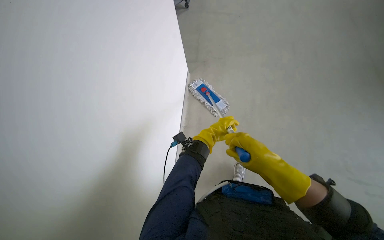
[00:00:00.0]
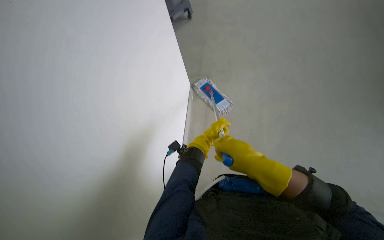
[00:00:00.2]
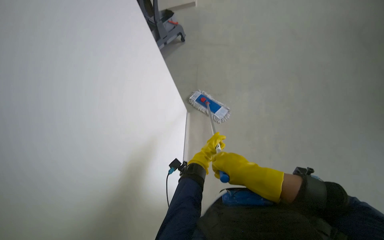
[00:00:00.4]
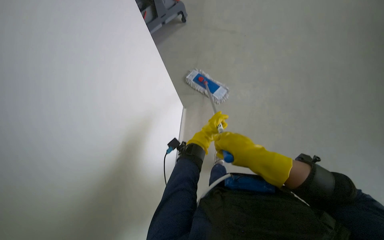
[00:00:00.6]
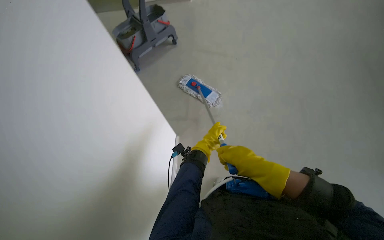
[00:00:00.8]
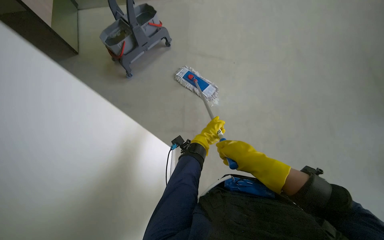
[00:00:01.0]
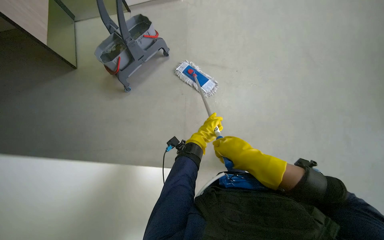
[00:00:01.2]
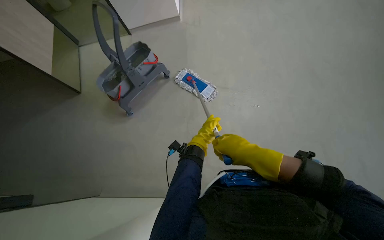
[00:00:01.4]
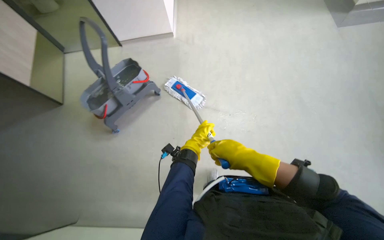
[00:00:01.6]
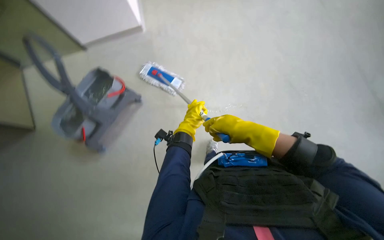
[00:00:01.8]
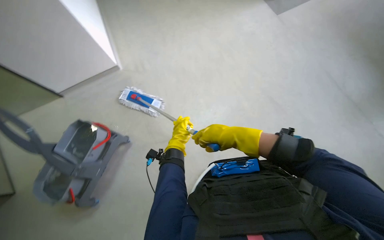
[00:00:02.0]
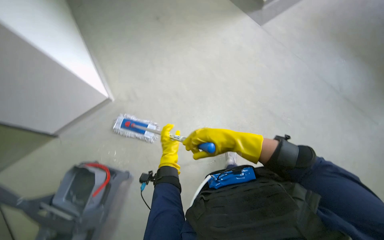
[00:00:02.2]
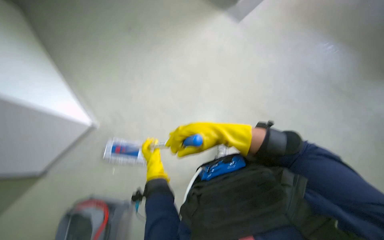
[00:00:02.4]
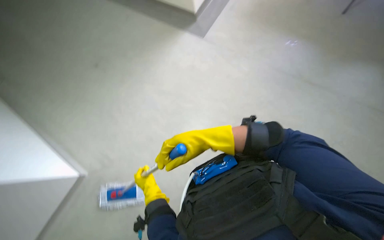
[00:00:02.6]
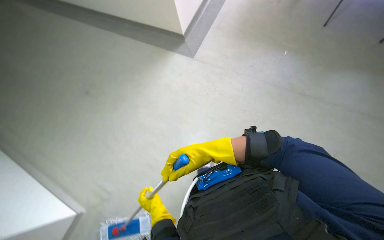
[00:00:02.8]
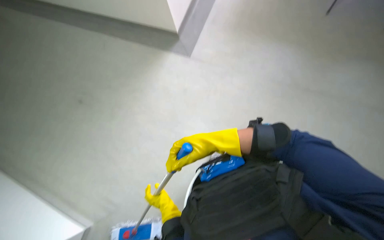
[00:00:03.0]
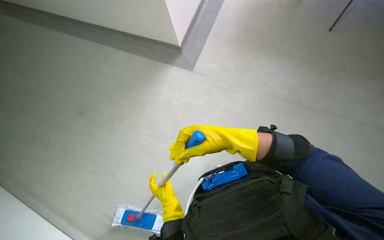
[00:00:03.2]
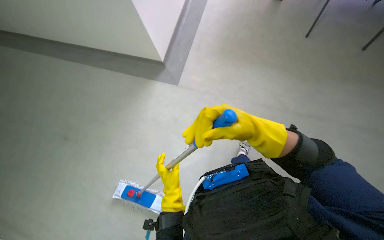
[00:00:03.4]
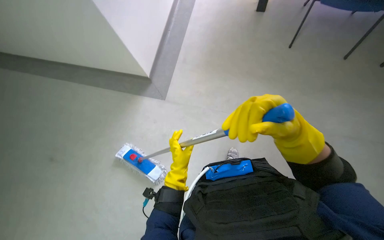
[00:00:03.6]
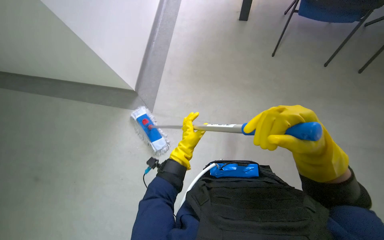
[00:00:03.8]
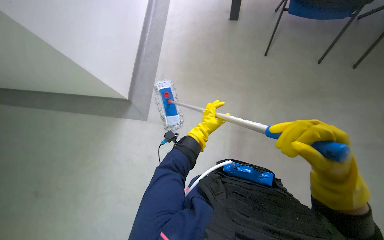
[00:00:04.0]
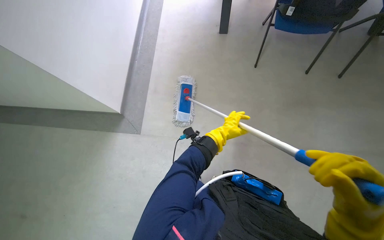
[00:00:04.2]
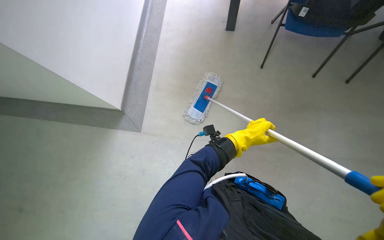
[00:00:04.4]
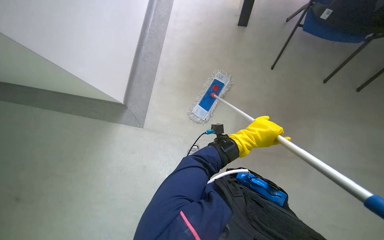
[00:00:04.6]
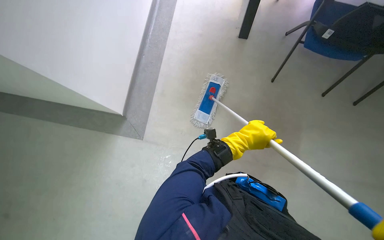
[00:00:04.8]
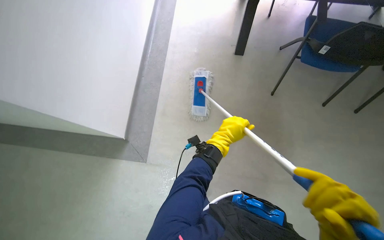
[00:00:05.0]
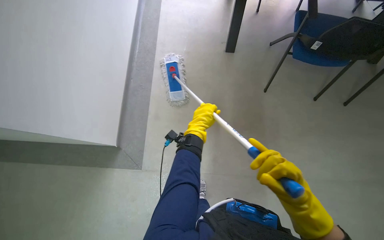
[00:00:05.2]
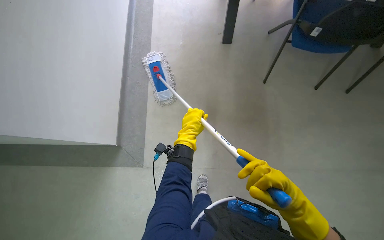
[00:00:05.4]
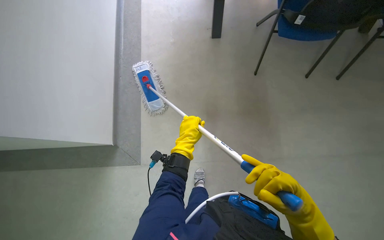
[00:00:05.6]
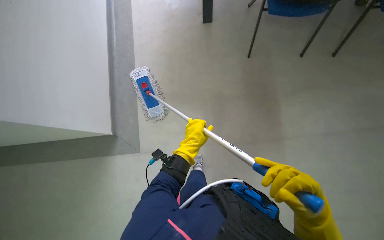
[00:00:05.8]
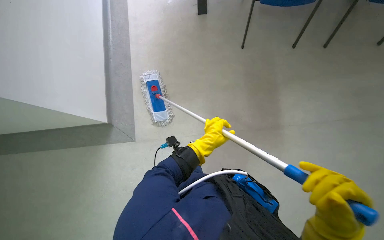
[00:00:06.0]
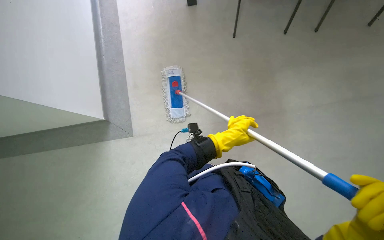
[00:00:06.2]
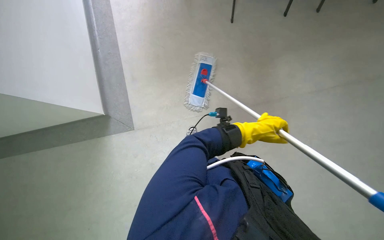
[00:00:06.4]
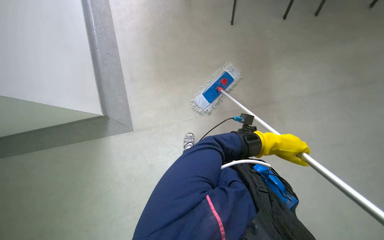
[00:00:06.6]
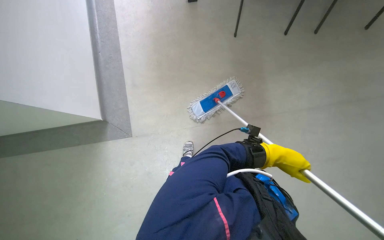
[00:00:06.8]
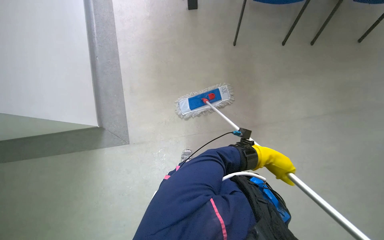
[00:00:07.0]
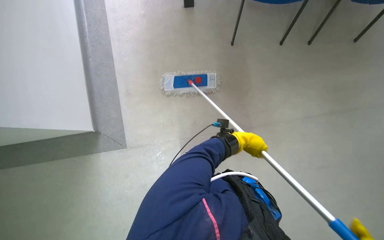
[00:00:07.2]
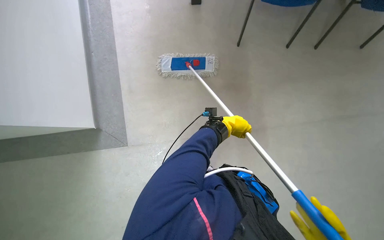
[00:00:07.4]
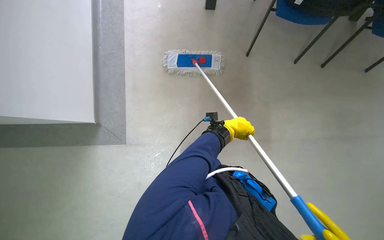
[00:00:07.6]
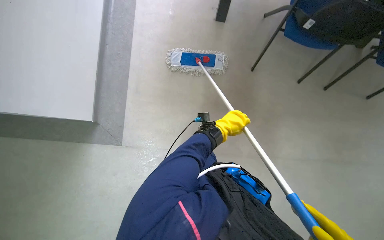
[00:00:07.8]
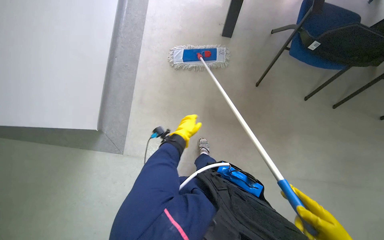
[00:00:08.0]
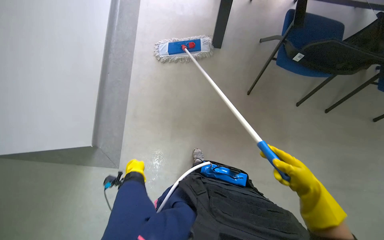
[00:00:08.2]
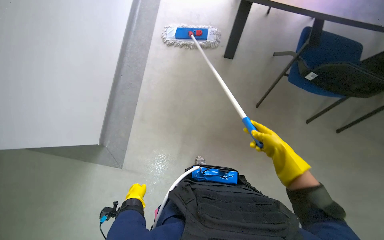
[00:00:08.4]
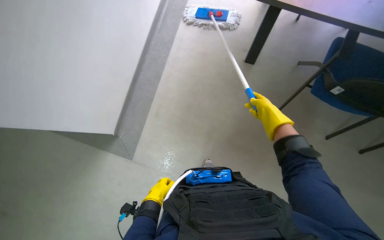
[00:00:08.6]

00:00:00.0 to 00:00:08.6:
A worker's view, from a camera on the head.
Job: mopping floor.
The whole recording: Mopping office wall. The worker washes the mop and mops the office wall with a long-handled mop.
00:00:00.0 to 00:00:01.4: The hands are busy where they are.
00:00:01.4 to 00:00:02.8: The head turns to the right by roughly 30 degrees. The camera pitches upward, by roughly 15 degrees.
00:00:02.8 to 00:00:04.4: The left hand shifts roughly 60 cm up the picture and to the right.
00:00:04.4 to 00:00:05.8: The left hand is displaced to the left by some 25 cm.
00:00:05.8 to 00:00:07.2: The left hand goes about 20 cm to the right.
00:00:07.2 to 00:00:08.6: The wearer looks roughly 25 degrees further to the left. The left hand goes approximately 25 cm to the left.

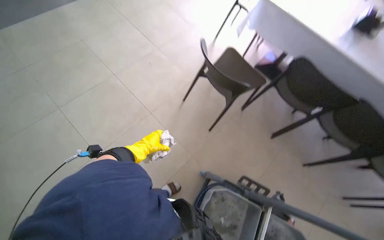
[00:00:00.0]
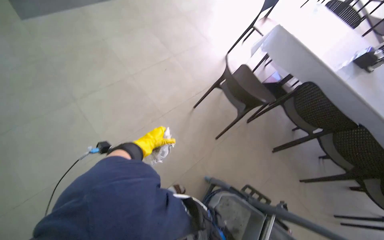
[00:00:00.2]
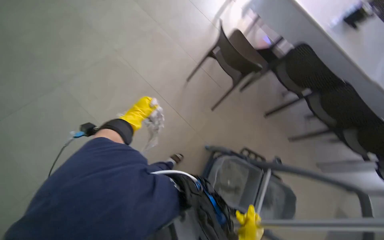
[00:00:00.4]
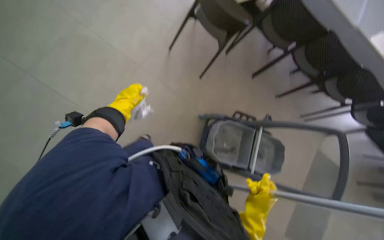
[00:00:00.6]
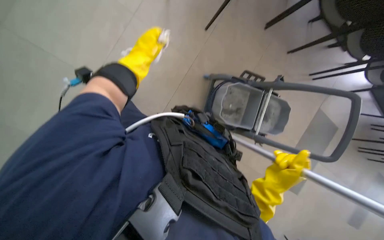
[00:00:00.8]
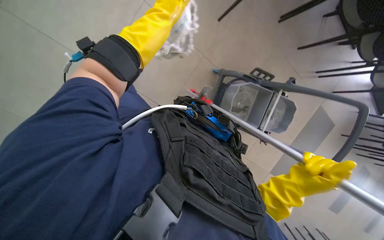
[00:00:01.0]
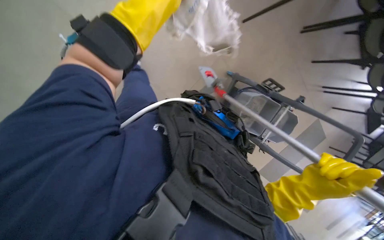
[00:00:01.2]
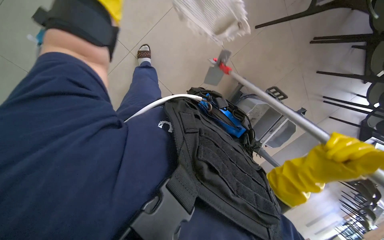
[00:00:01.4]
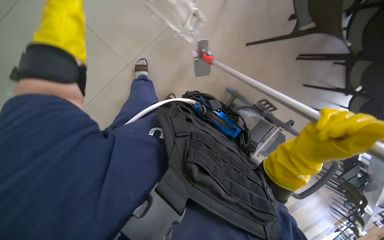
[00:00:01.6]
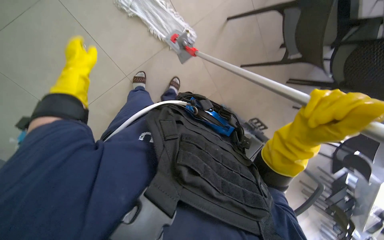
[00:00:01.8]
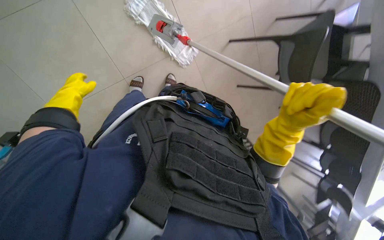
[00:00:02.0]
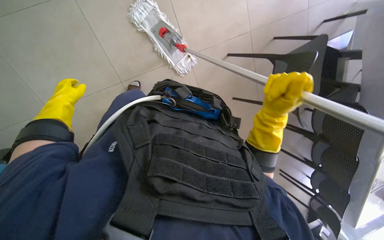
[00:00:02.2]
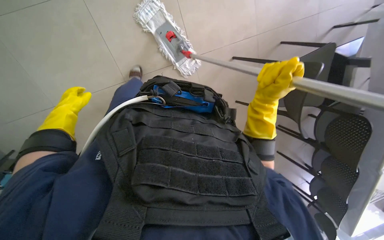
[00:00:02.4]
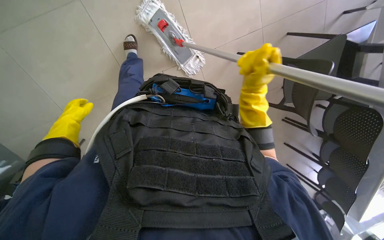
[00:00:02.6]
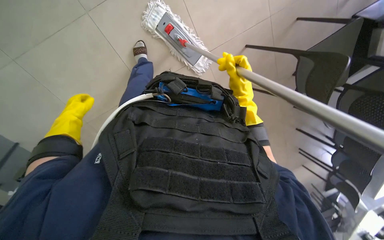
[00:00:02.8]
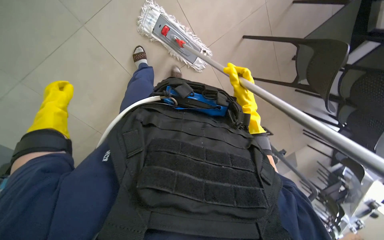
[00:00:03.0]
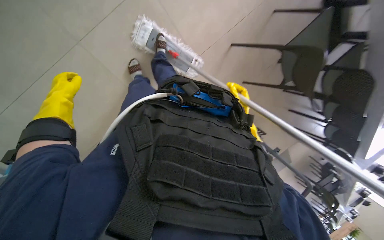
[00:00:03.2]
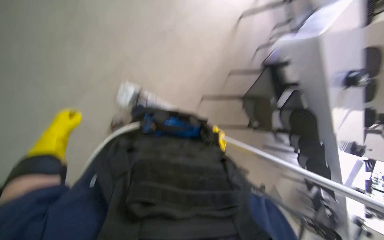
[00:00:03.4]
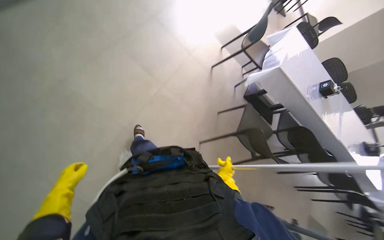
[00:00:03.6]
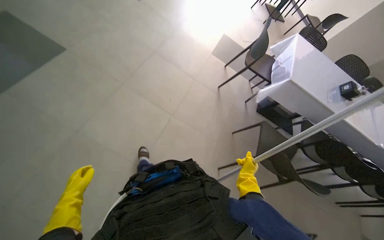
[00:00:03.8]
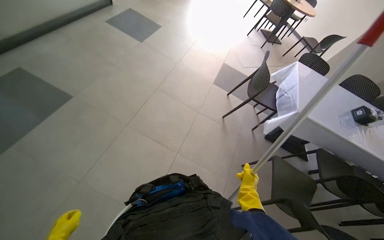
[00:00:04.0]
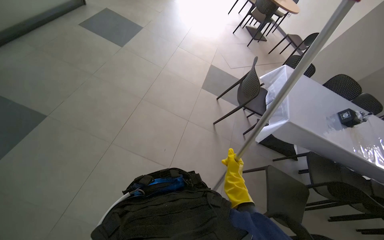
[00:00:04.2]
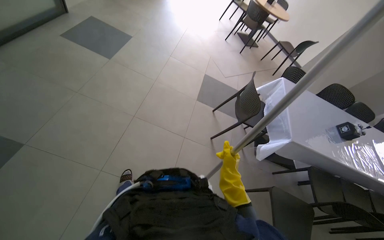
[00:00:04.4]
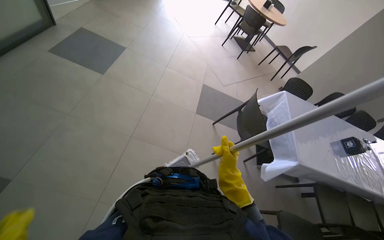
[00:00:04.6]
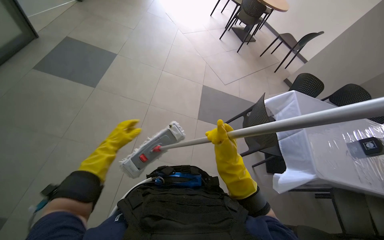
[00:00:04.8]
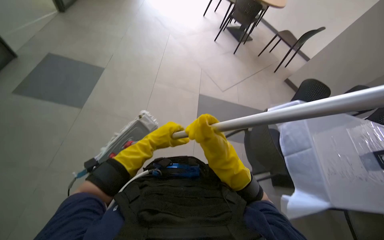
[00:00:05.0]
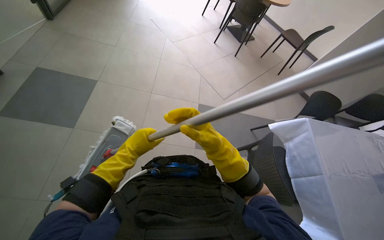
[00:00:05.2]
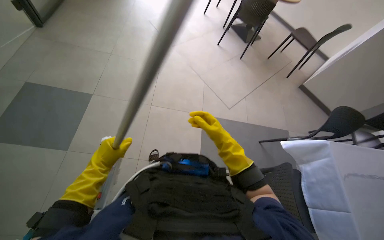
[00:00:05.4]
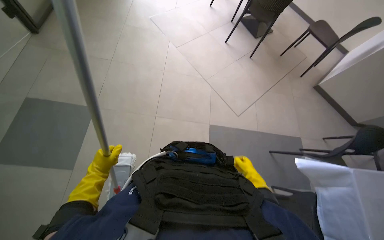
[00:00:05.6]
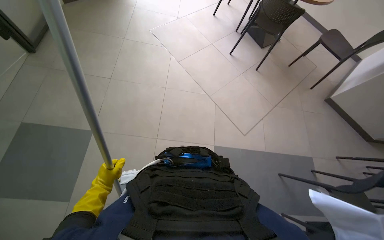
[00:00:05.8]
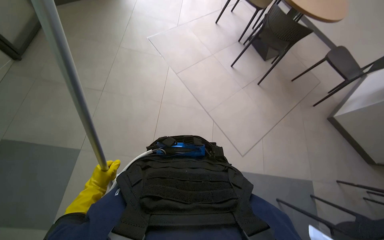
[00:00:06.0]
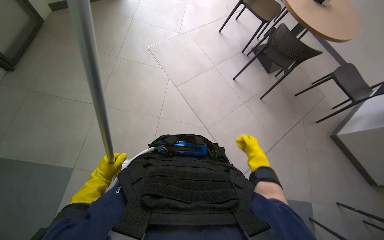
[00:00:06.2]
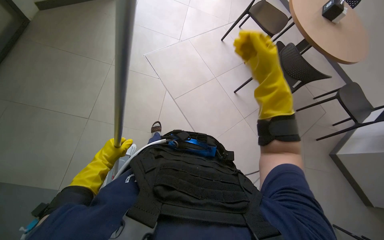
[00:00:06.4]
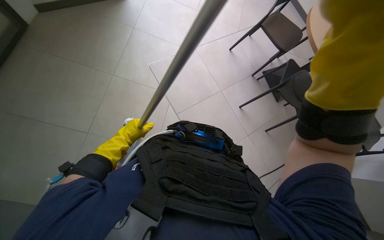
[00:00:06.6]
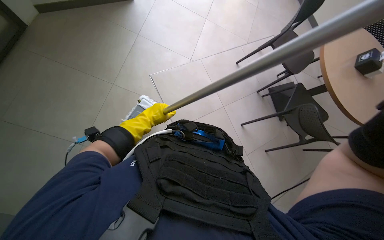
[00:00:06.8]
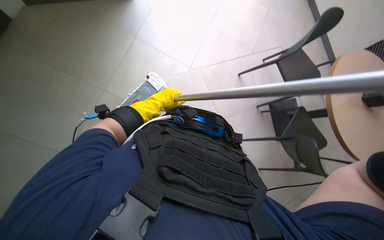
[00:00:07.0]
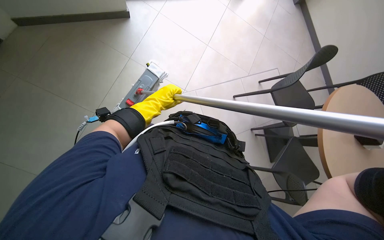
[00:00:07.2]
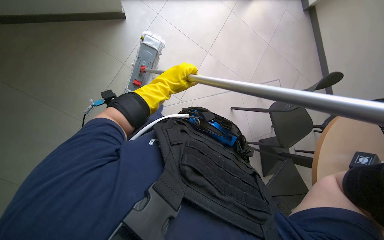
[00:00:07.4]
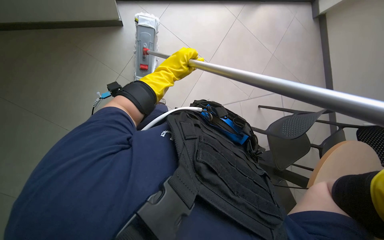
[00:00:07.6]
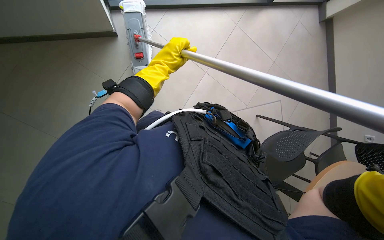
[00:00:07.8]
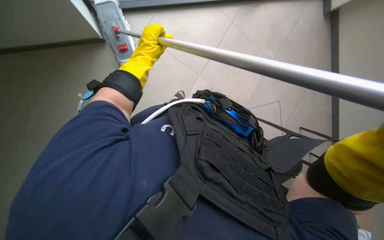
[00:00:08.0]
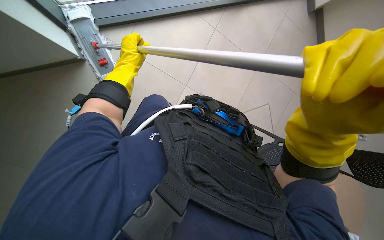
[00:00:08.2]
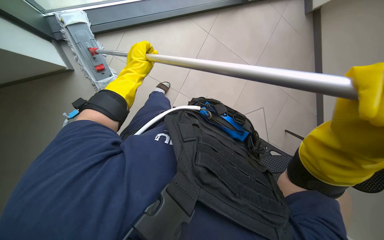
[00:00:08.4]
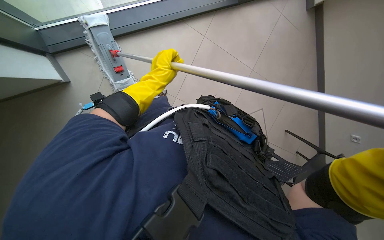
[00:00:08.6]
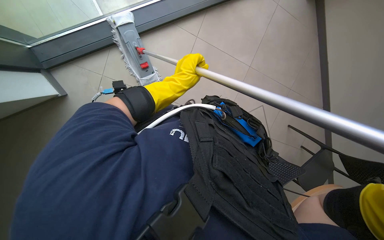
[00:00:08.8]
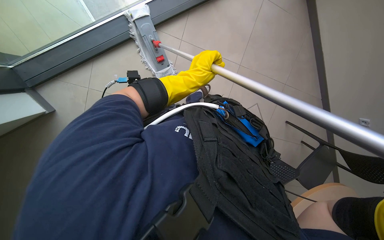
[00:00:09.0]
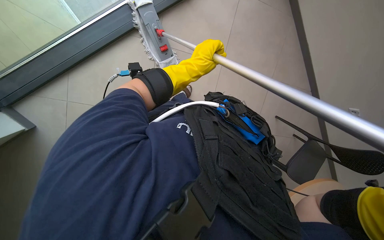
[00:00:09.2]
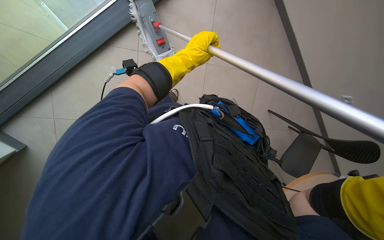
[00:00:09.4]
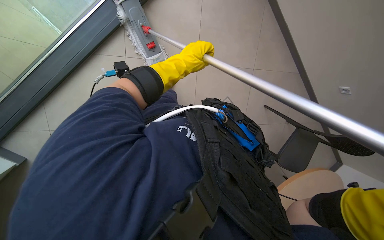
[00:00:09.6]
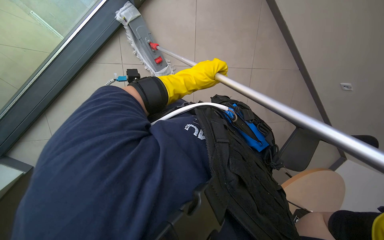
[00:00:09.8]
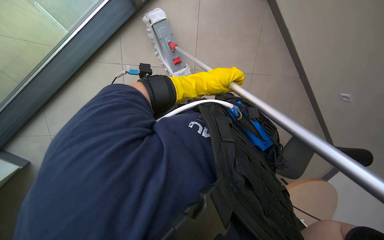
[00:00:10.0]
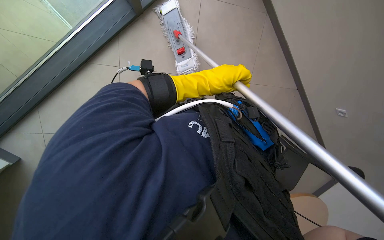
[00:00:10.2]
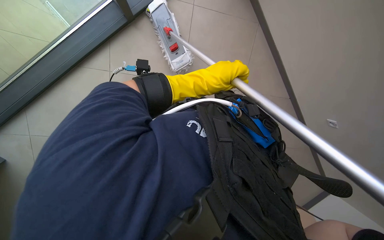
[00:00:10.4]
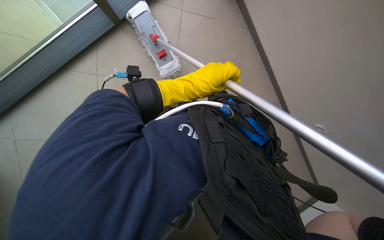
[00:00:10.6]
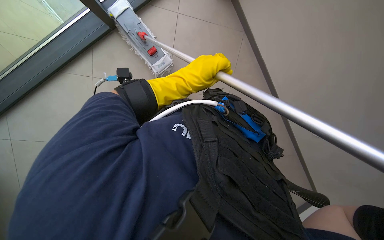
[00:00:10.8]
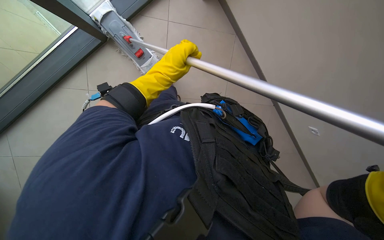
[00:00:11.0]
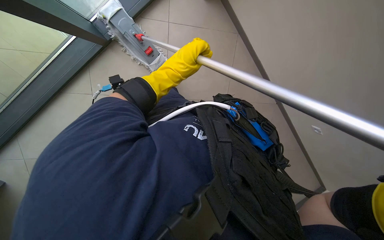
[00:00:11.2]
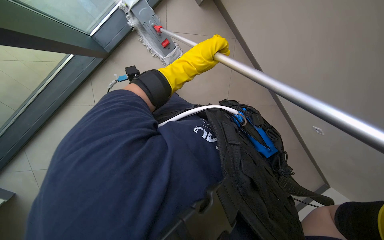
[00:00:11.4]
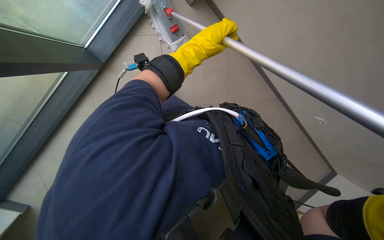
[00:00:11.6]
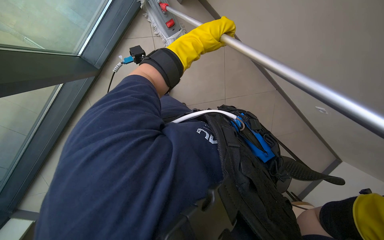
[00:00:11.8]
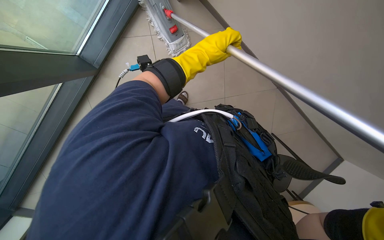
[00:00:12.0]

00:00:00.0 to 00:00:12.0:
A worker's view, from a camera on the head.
Job: mopping floor.
The whole recording: Mopping cafeteria floor. The worker mops the cafeteria floor with a flat mop.
00:00:00.0 to 00:00:01.6: The camera is carried some 50 cm. The camera sweeps to the right, by some 15 degrees. The view tips downward by about 35 degrees.
00:00:01.6 to 00:00:03.0: The right hand heads up the picture and farther from the camera, covering some 30 cm.
00:00:03.0 to 00:00:04.4: The camera travels about 60 cm. The camera pitches upward, by approximately 50 degrees. The scene rotates counterclockwise by roughly 40 degrees.
00:00:07.6 to 00:00:09.0: The wearer looks approximately 10 degrees further upward.
00:00:10.4 to 00:00:12.0: The head turns to the right by some 20 degrees. The left hand moves up the picture, some 20 cm.
